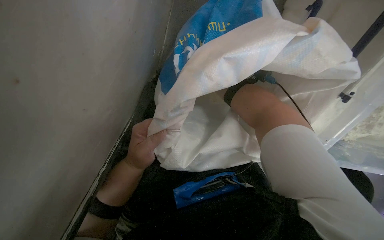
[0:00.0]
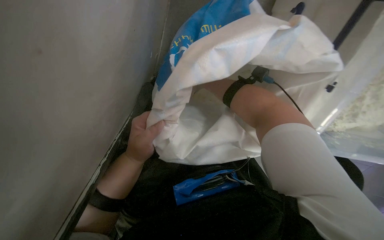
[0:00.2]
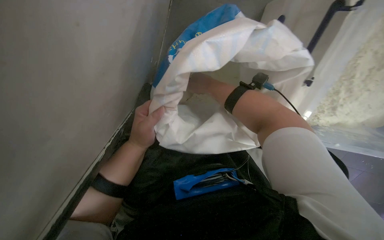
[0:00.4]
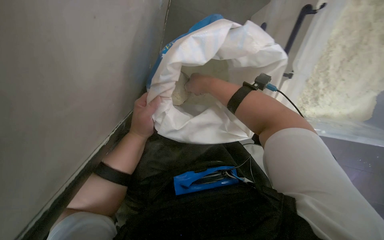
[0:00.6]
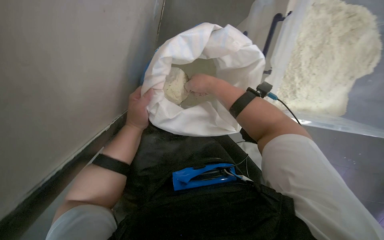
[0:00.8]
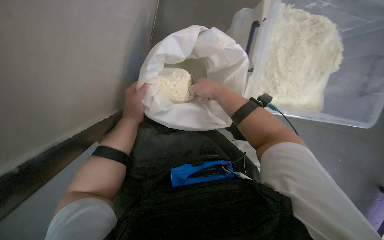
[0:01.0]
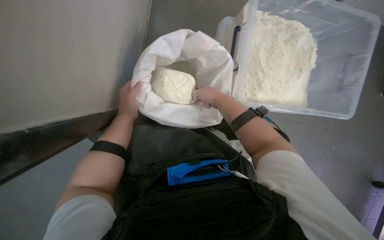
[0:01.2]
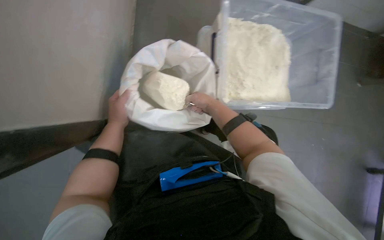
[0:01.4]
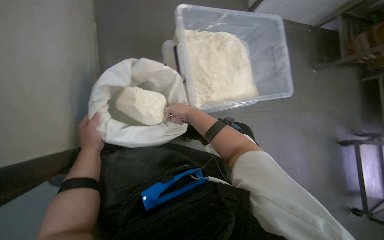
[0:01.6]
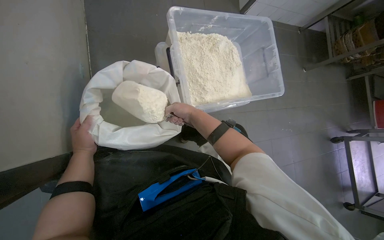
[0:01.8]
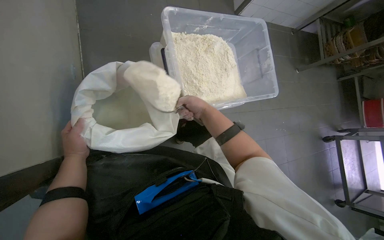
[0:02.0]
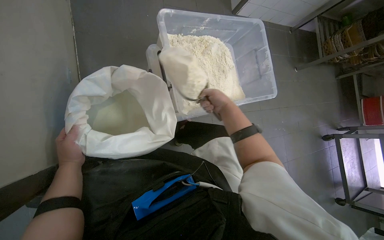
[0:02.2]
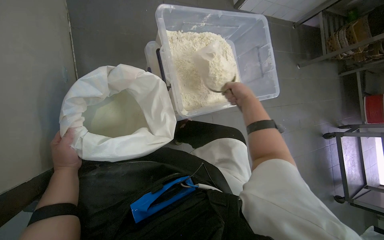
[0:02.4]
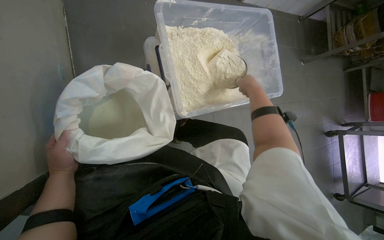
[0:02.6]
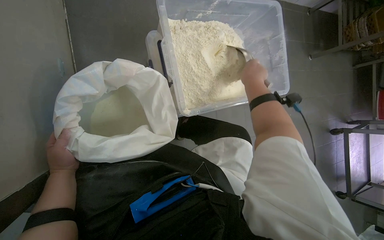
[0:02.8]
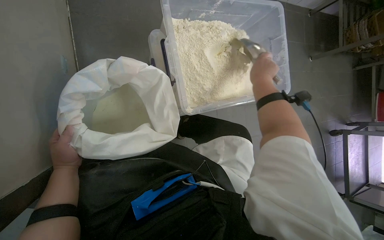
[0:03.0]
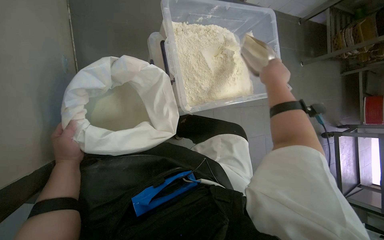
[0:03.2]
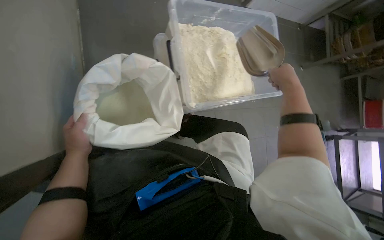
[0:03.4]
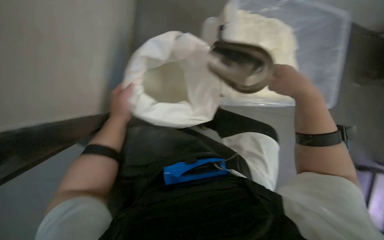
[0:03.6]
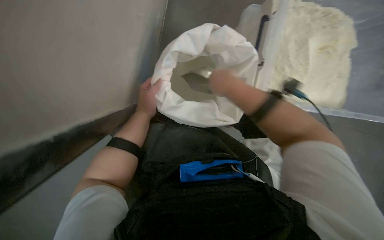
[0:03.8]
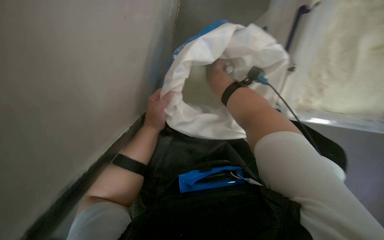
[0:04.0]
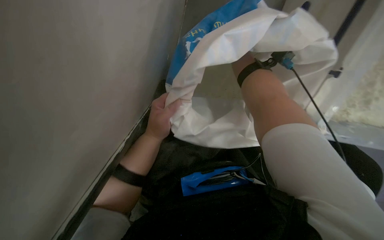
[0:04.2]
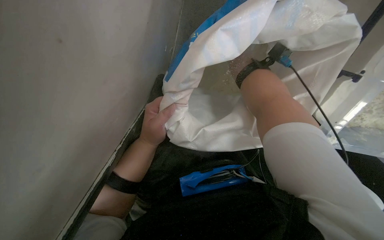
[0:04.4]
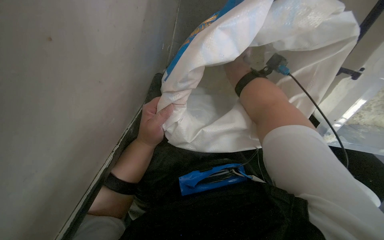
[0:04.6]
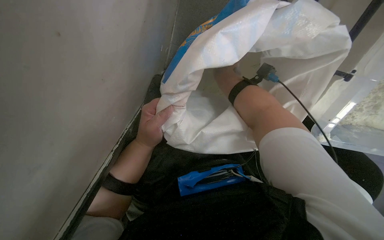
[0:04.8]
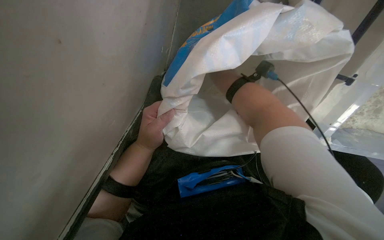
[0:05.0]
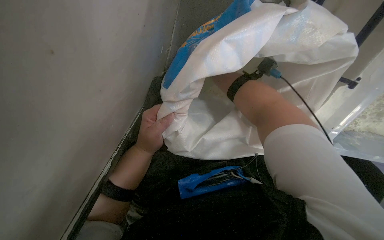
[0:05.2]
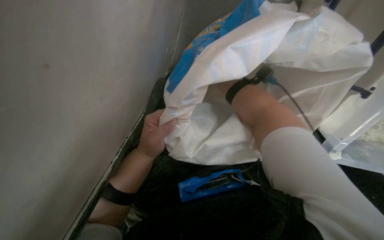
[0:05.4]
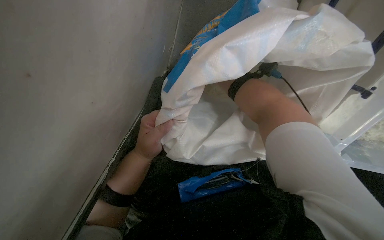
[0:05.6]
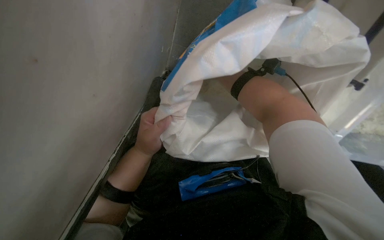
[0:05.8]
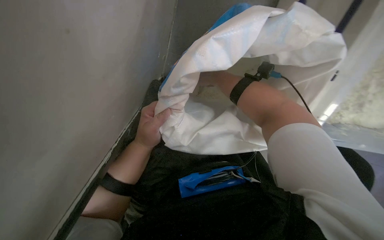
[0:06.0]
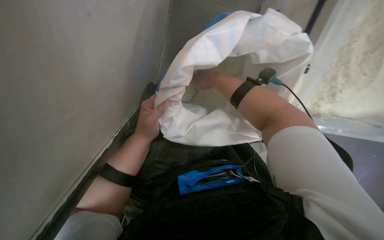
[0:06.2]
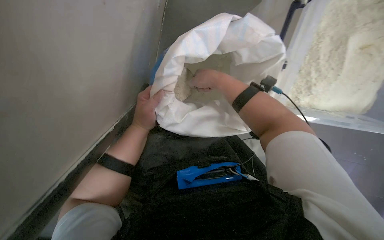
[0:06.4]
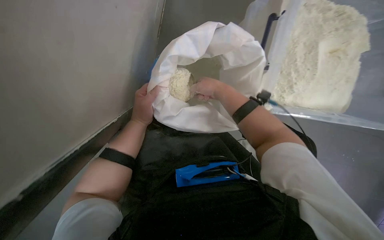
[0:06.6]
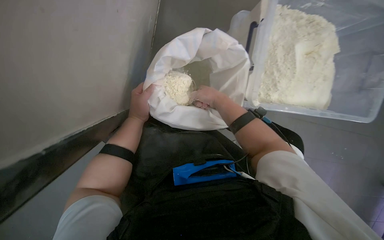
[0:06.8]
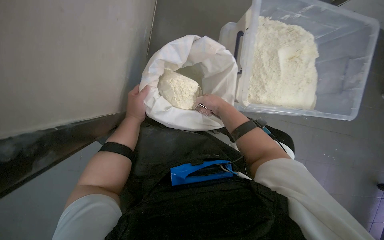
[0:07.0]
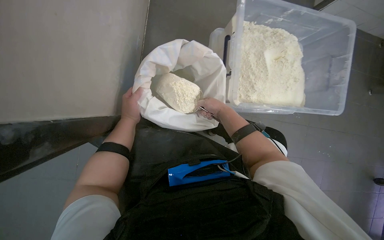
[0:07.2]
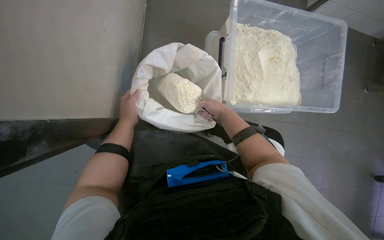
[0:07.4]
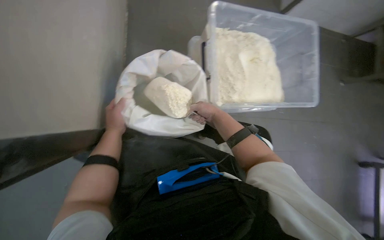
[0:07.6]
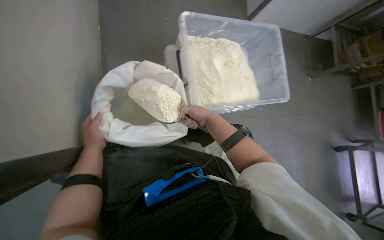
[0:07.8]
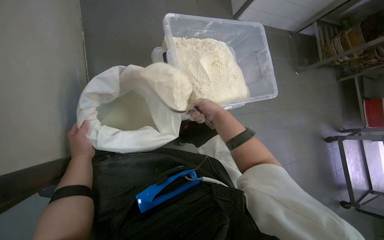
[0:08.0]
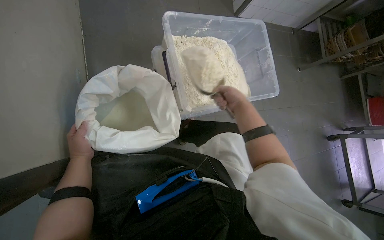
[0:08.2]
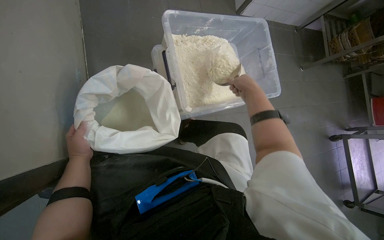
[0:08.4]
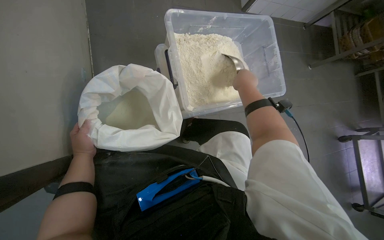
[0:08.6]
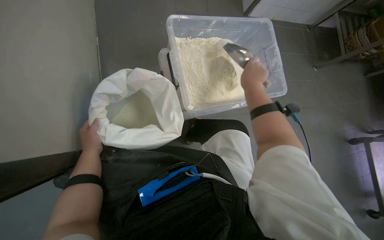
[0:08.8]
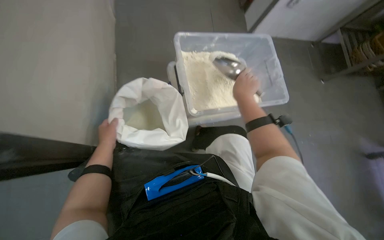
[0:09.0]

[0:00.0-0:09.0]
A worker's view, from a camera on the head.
Job: preparing food.
The whole recording: Scooping powder into container. The worker scoops powder from a large bag into a clear plastic container.
0:00.0 to 0:01.6: The wearer moves approximately 40 cm. The wearer looks about 30 degrees further to the right. The view tips upward by about 35 degrees.
0:01.6 to 0:03.0: The right hand is displaced to the right and up the picture by about 25 cm.
0:03.0 to 0:04.4: The wearer looks roughly 35 degrees further to the left. The wearer looks about 20 degrees further downward.
0:06.0 to 0:07.6: The head turns to the right by some 25 degrees. The view tips upward by about 30 degrees.
0:07.6 to 0:09.0: The right hand heads to the right and nearer to the camera, covering approximately 20 cm, while the left hand shifts about 15 cm nearer to the camera.

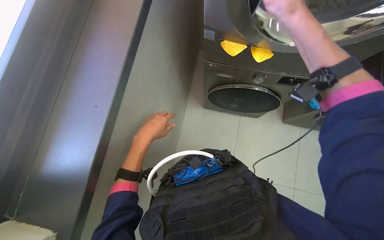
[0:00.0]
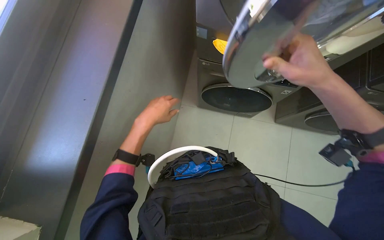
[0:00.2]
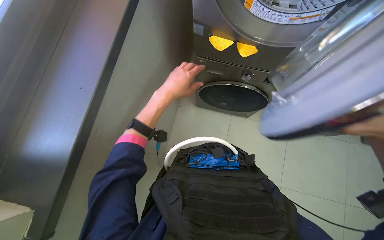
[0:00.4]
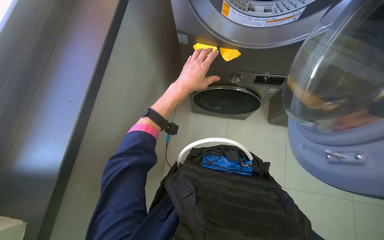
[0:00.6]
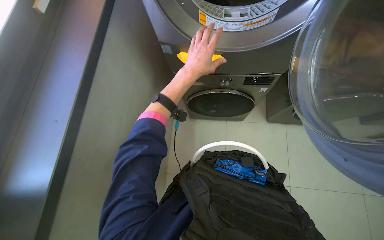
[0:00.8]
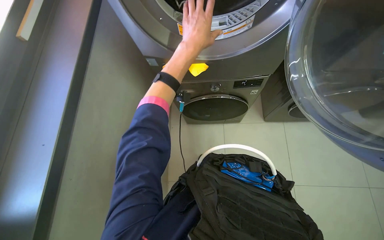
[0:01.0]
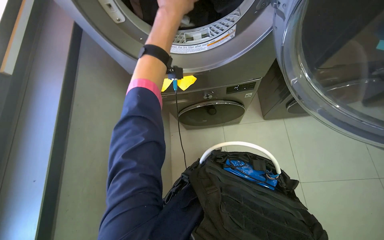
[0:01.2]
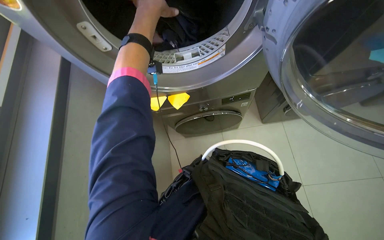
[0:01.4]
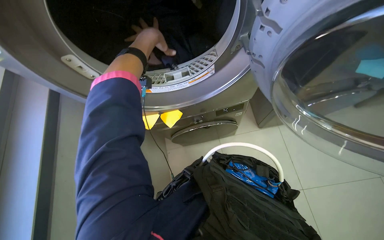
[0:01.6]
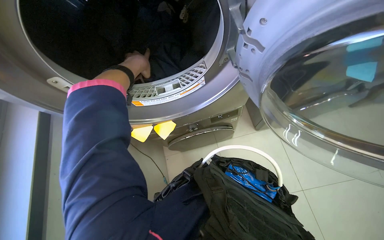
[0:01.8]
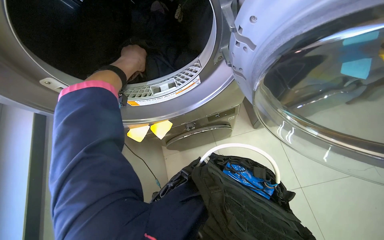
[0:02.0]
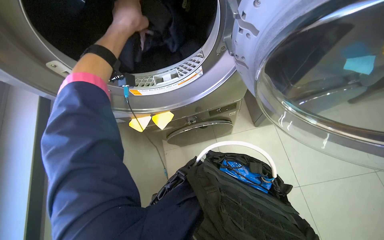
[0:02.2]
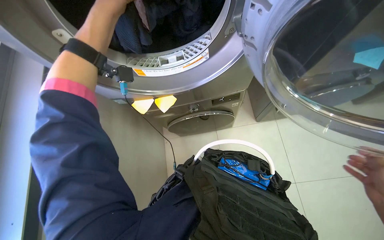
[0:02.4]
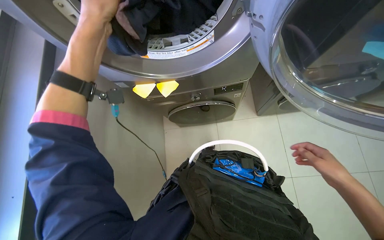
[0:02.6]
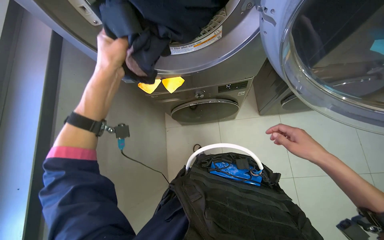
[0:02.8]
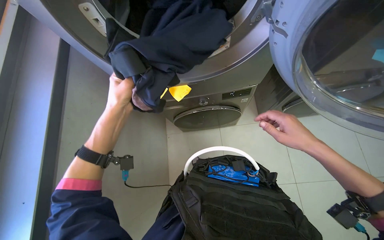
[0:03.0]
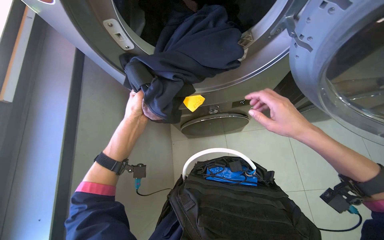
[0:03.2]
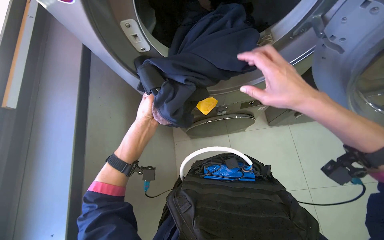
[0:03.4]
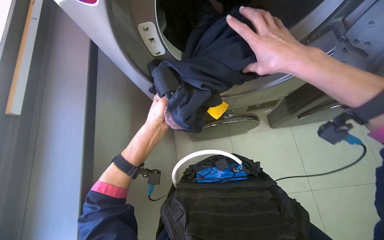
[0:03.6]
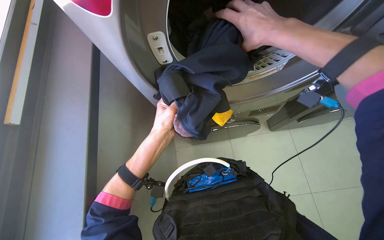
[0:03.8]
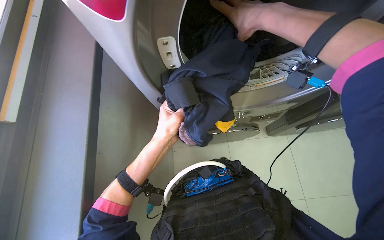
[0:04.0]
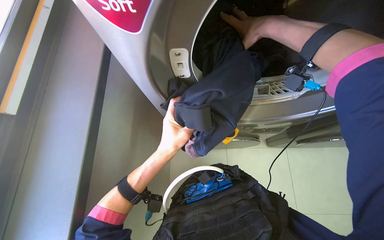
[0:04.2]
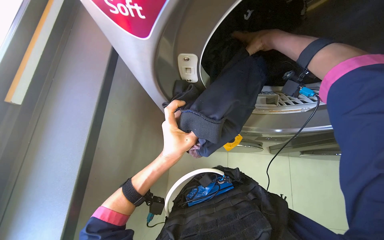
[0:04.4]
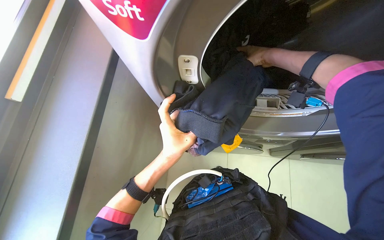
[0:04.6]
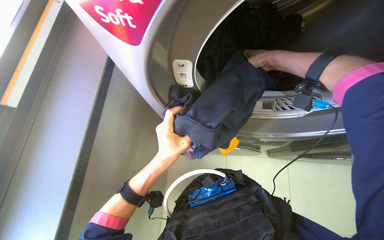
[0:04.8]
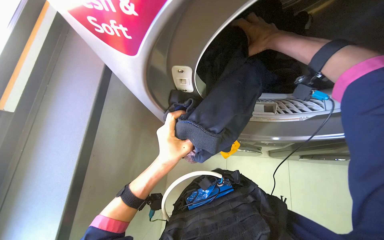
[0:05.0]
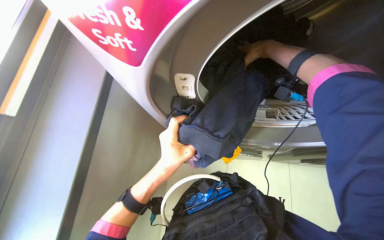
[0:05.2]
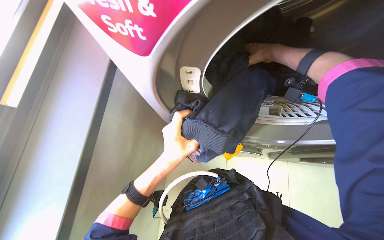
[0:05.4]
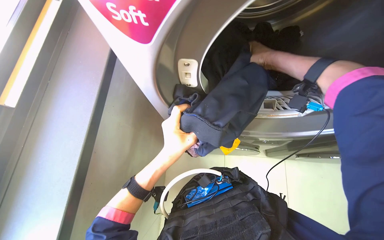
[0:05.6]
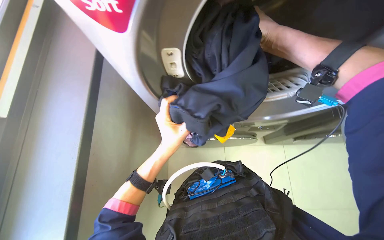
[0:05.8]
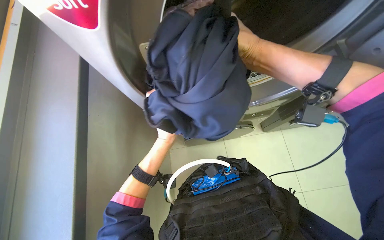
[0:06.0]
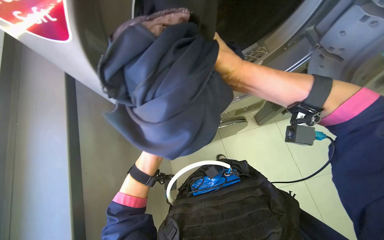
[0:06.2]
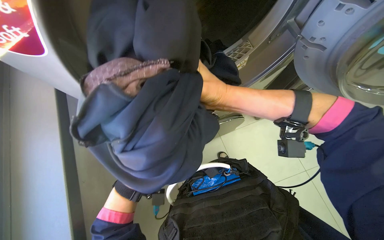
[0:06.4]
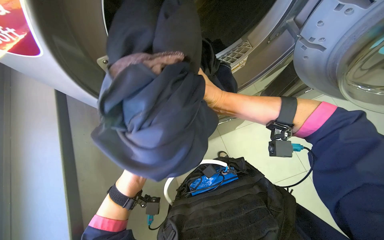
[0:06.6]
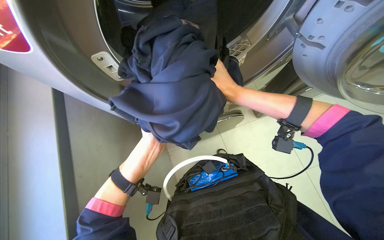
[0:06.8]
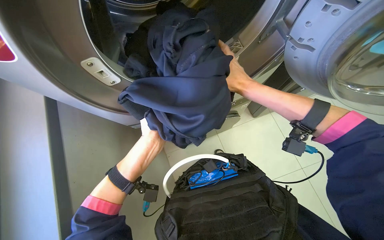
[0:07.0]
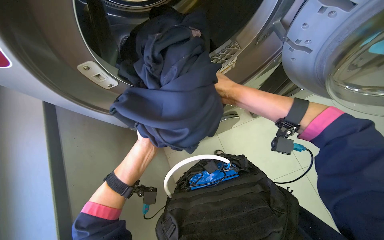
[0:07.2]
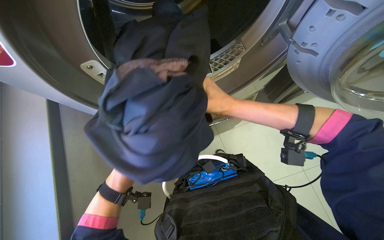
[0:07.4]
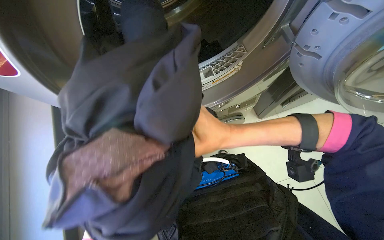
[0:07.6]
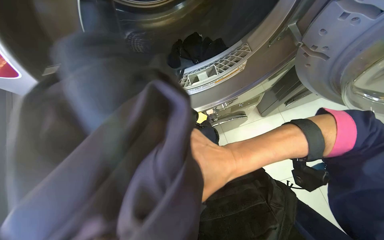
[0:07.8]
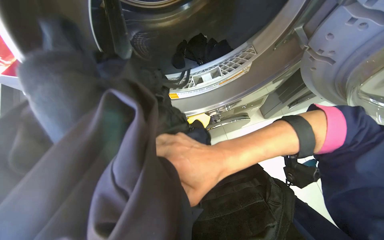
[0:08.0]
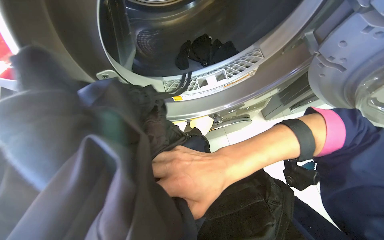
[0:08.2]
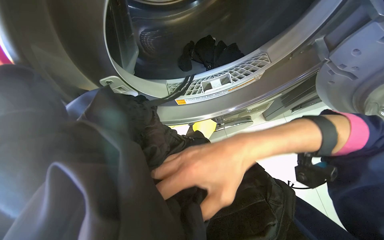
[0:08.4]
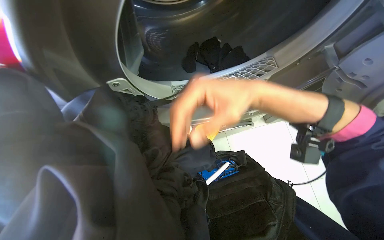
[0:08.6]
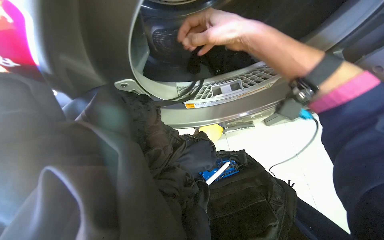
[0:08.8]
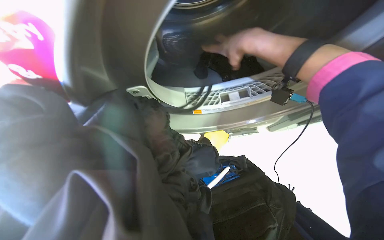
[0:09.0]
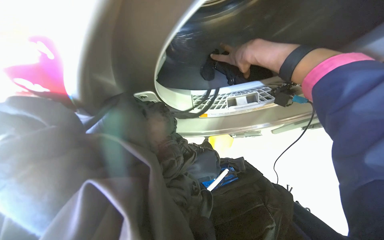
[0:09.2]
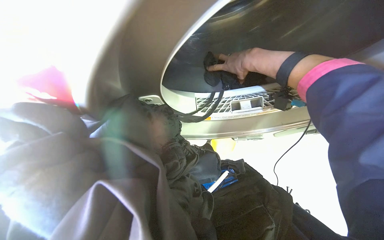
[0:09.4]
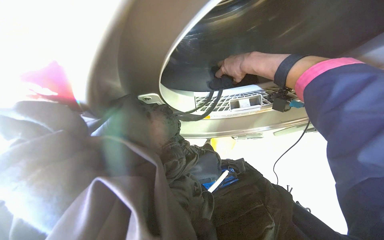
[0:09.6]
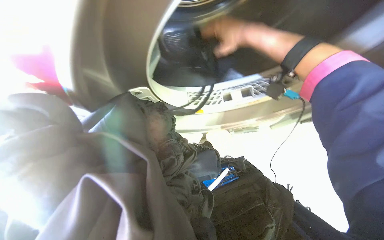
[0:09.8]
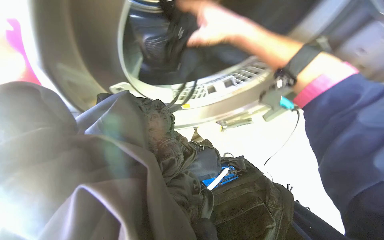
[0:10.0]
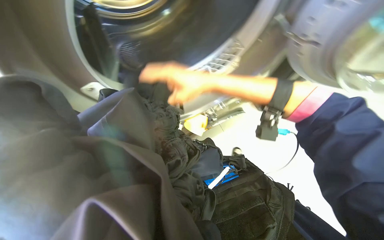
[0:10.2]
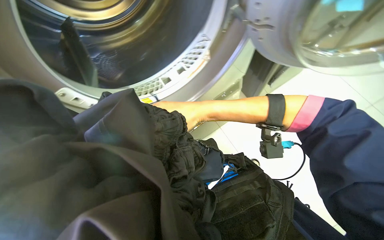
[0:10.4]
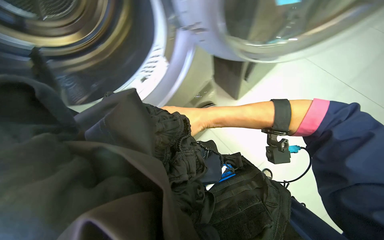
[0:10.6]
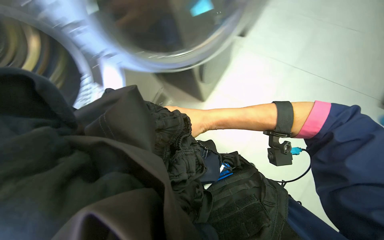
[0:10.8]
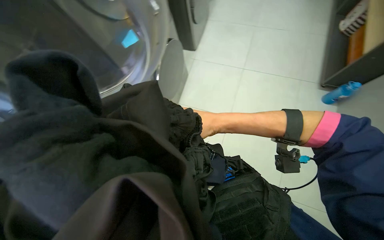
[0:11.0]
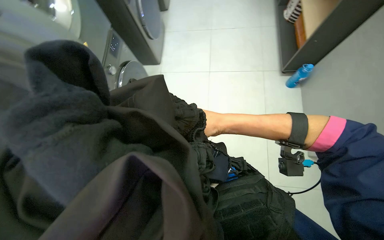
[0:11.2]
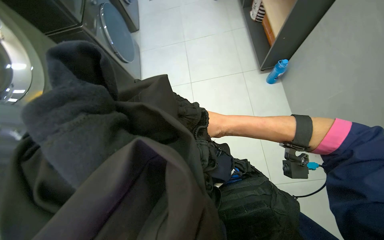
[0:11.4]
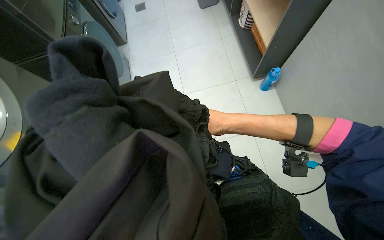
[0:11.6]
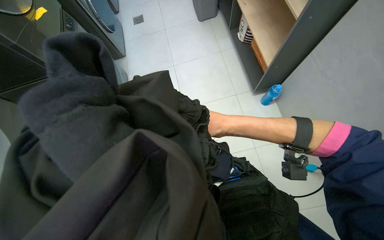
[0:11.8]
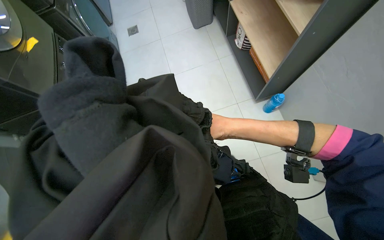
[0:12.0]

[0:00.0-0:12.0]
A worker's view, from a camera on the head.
Job: managing laundry.
The whole recording: Processing laundry. The worker unloads clothes from the dryer, then sorts and folds them.
0:01.6 to 0:03.0: The left hand heads down the picture and to the left, covering about 40 cm.
0:03.0 to 0:04.4: The right hand moves up the picture and to the left, approximately 60 cm.
0:04.4 to 0:06.0: The right hand moves down the picture, about 15 cm.
0:06.0 to 0:07.6: The right hand shifts some 25 cm down the picture.
0:07.6 to 0:09.0: The right hand shifts about 30 cm up the picture.
0:09.0 to 0:10.4: The right hand travels to the left, down the picture and farther from the camera by some 20 cm.
